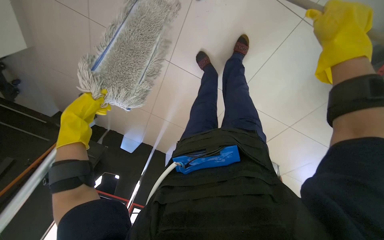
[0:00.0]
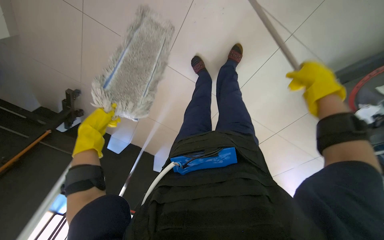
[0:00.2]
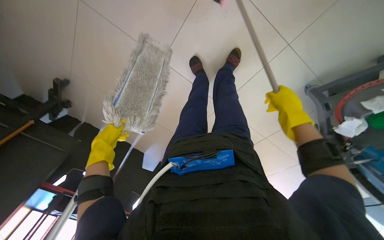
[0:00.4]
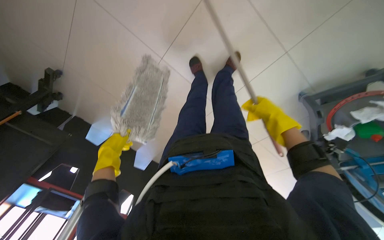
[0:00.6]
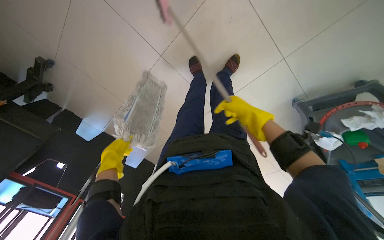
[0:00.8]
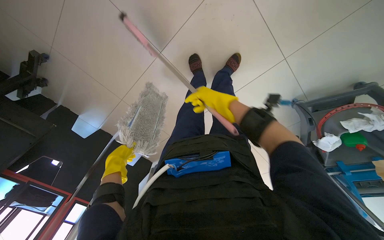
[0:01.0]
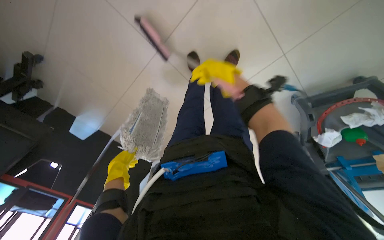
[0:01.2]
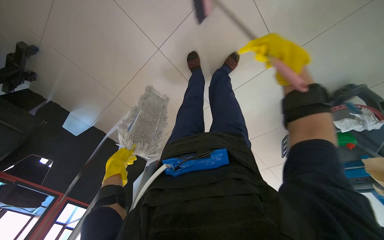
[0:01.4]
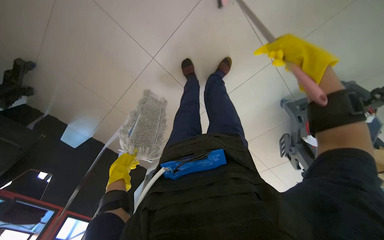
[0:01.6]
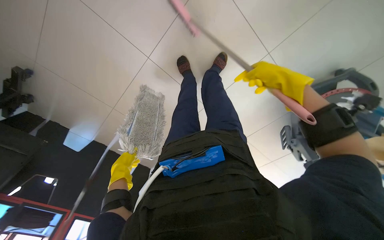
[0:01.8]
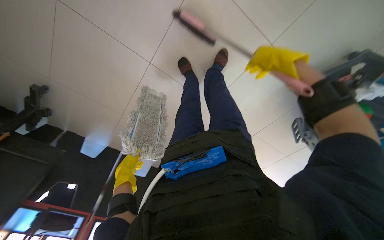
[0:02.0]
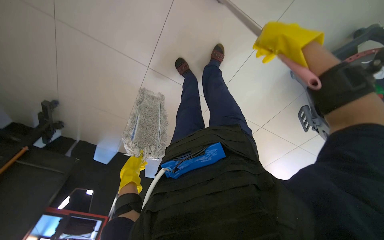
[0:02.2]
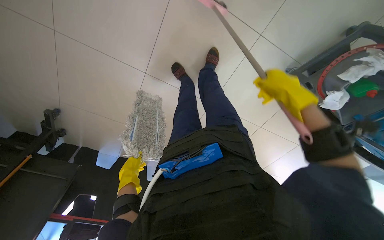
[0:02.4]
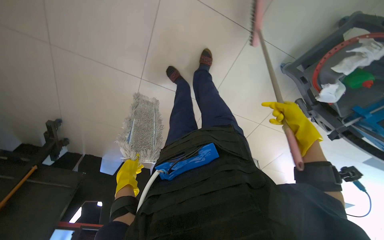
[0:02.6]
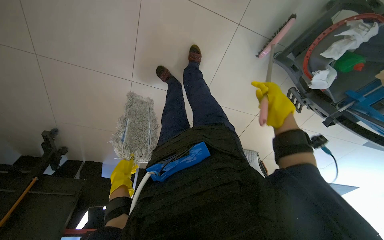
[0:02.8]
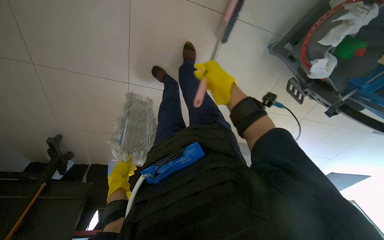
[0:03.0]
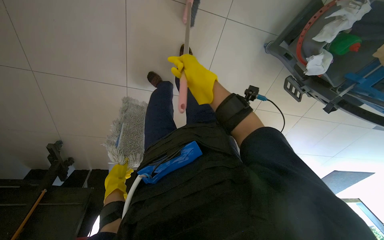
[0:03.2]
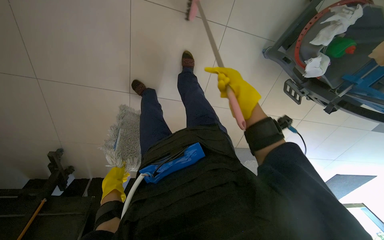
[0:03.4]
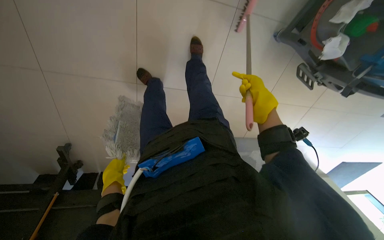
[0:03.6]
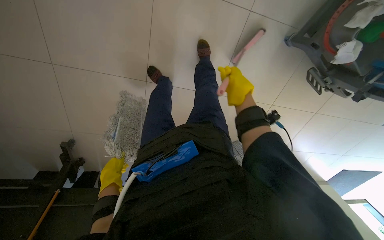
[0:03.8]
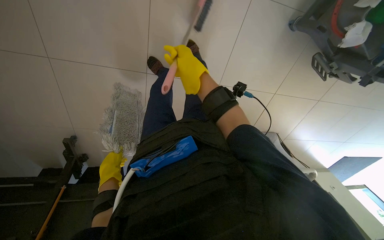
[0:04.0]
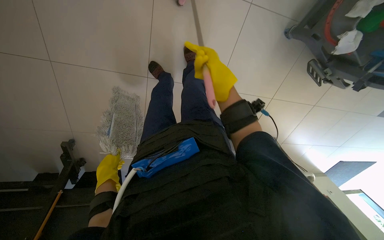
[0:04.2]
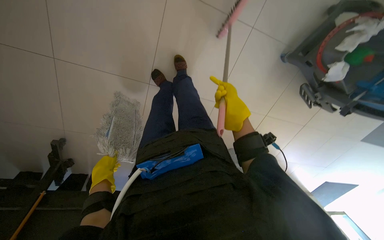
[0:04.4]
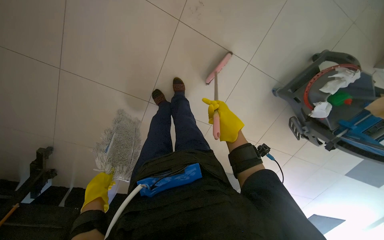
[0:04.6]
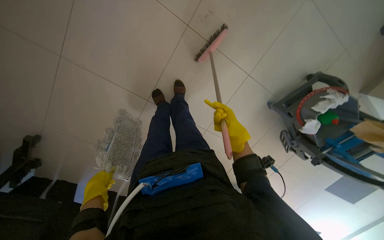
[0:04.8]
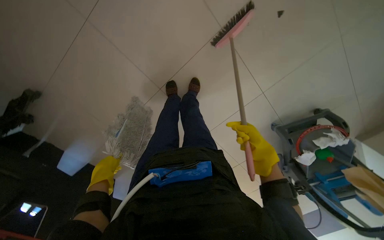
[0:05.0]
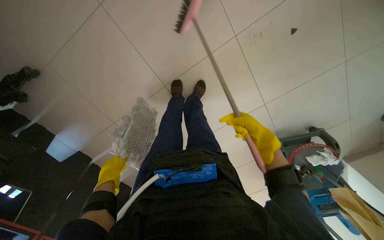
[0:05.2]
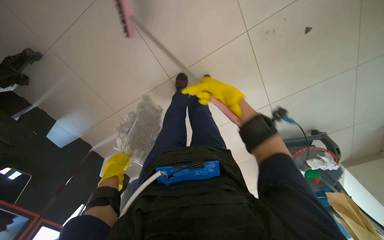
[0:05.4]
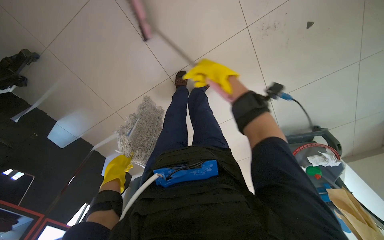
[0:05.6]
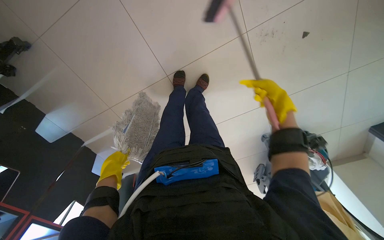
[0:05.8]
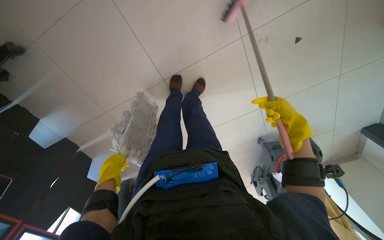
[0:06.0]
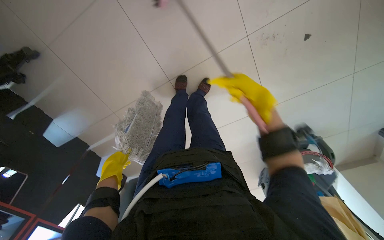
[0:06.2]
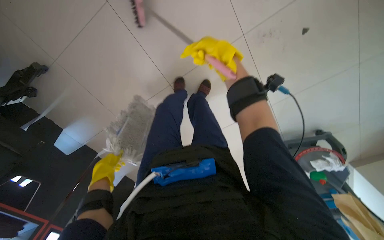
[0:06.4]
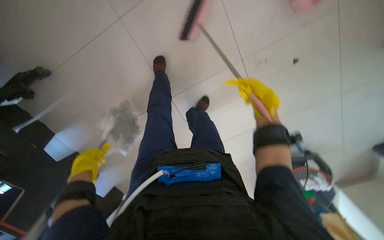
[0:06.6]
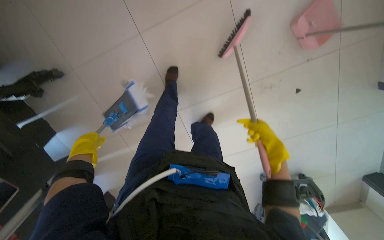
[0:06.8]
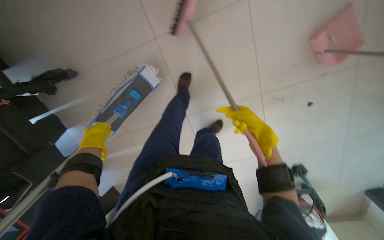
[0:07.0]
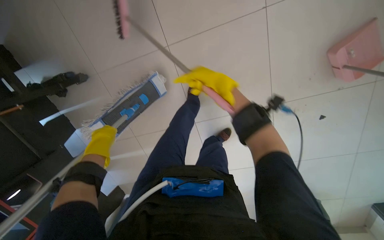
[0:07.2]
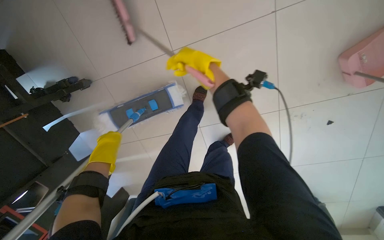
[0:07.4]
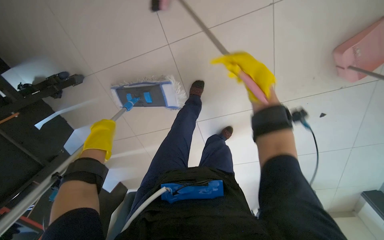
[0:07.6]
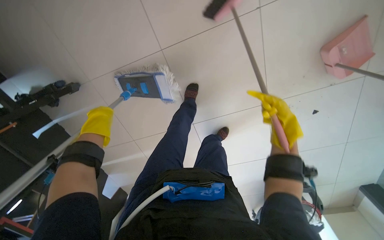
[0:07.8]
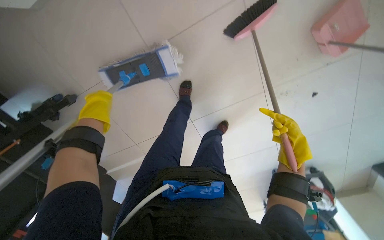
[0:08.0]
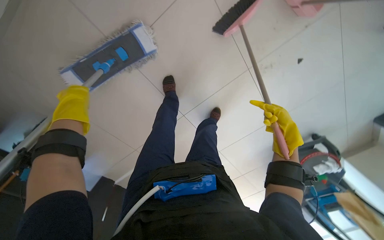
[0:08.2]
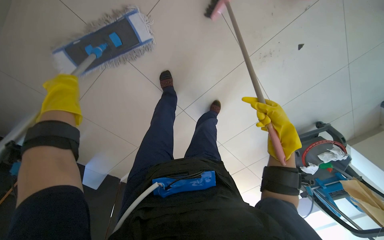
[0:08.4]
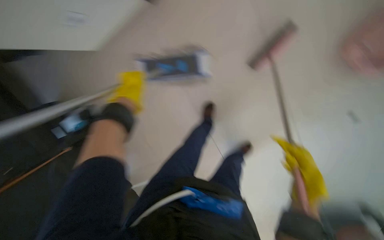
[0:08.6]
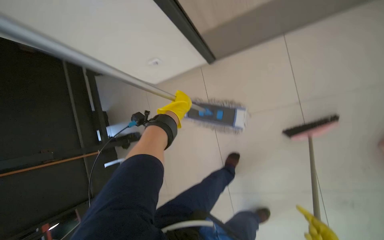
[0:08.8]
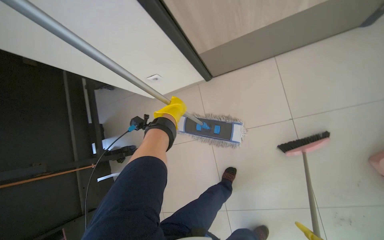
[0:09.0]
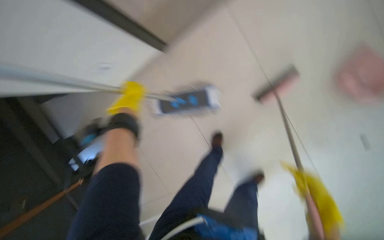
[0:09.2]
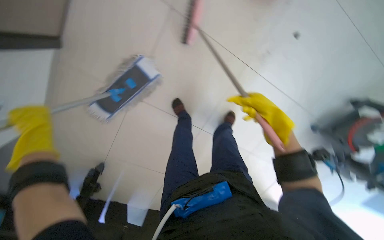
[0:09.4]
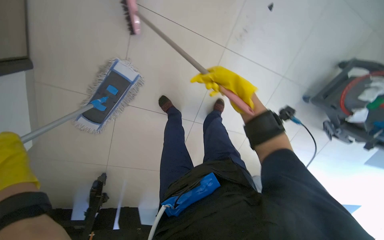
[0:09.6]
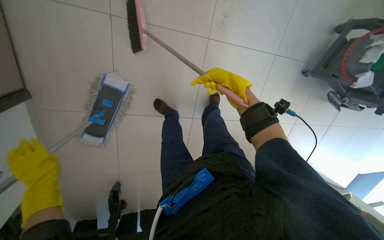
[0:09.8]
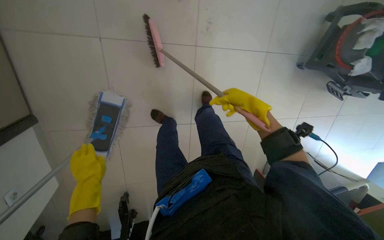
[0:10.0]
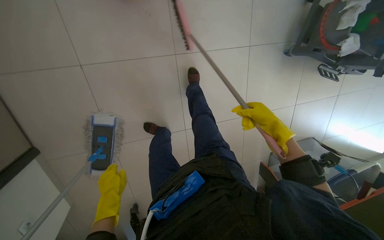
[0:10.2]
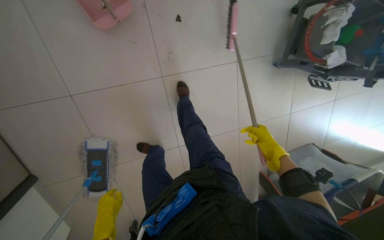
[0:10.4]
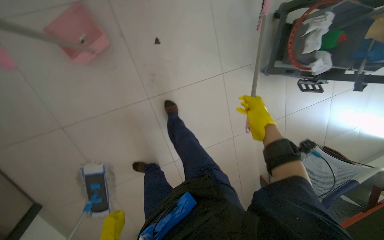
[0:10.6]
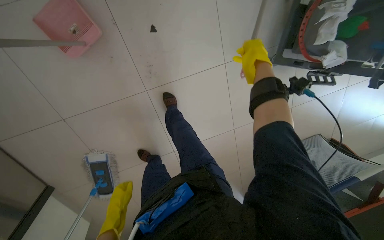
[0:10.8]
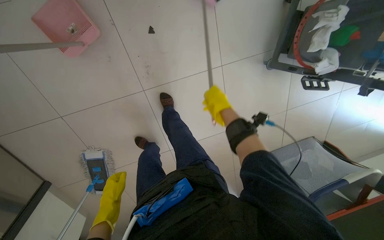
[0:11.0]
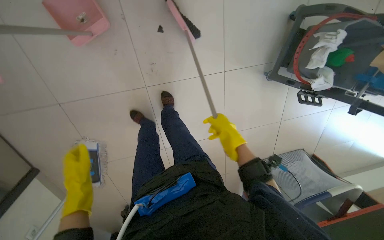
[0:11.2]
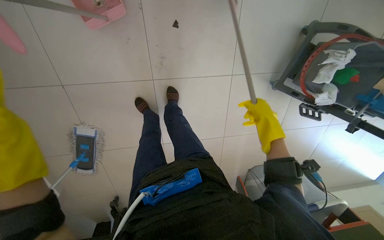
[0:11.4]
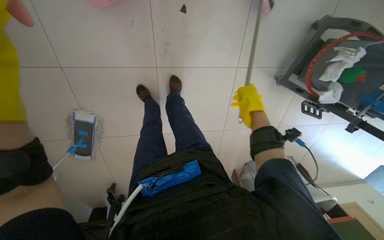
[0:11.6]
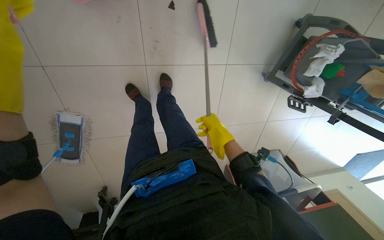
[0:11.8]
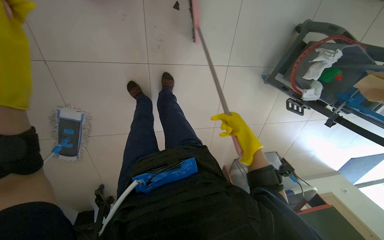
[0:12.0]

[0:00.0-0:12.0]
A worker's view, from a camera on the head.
Job: sweeping floor.
The whole recording: Sweeping the floor. The worker sweeps the floor using a broom and dustpan.
0:00.0 to 0:01.6: The right hand travels farther from the camera and back again, approximately 15 cm each way.
0:01.6 to 0:03.0: The scene rotates counterclockwise by approximately 25 degrees. The left hand shifts some 15 cm nearer to the camera, while the right hand heads farther from the camera, covering roughly 20 cm.
0:03.0 to 0:04.4: The right hand goes left and right, approximately 20 cm each way, reversing 3 times.
0:04.4 to 0:06.0: The view swings some 15 degrees to the right. The scene turns about 40 degrees clockwise in the picture.
0:06.0 to 0:07.6: The left hand goes about 30 cm to the left and up the picture. The right hand moves up and down the picture over some 25 cm, changing direction 2 times.
0:07.6 to 0:09.0: The left hand heads up the picture, covering roughly 60 cm.
0:09.0 to 0:10.4: The camera travels about 60 cm. The camera pitches downward, by some 25 degrees. Everything in view rotates some 90 degrees counterclockwise.
0:10.4 to 0:12.0: The view tips downward by about 15 degrees. The right hand moves up and down the picture over approximately 20 cm, changing direction 3 times.

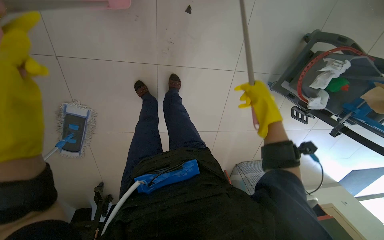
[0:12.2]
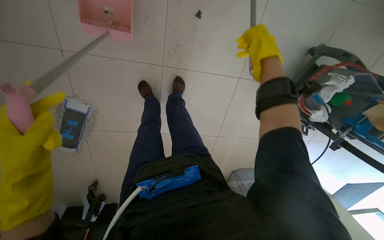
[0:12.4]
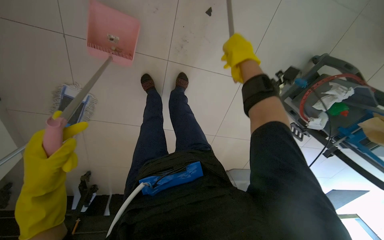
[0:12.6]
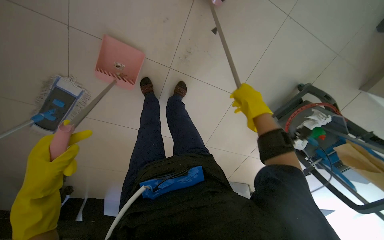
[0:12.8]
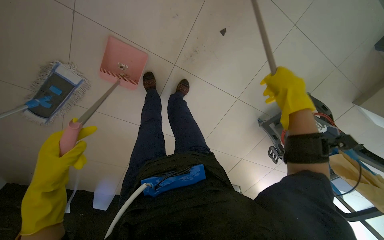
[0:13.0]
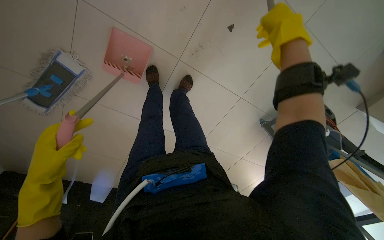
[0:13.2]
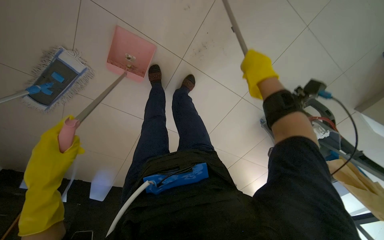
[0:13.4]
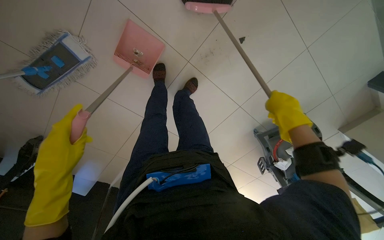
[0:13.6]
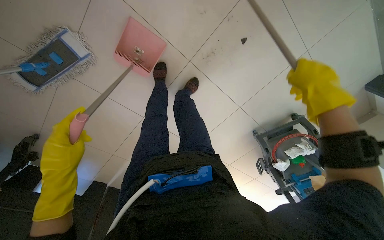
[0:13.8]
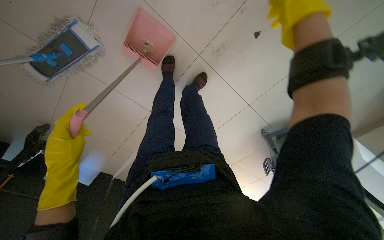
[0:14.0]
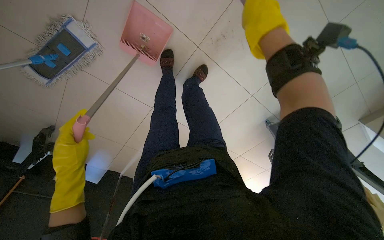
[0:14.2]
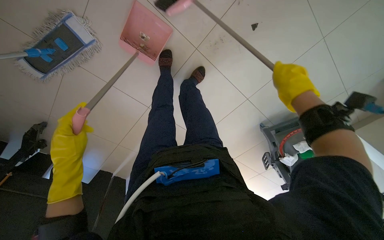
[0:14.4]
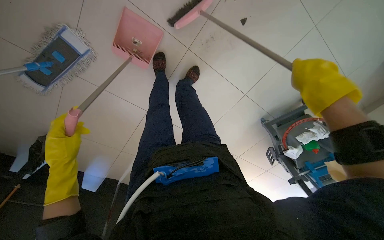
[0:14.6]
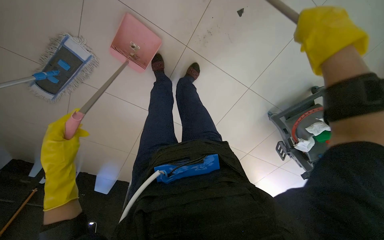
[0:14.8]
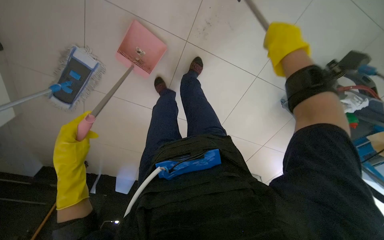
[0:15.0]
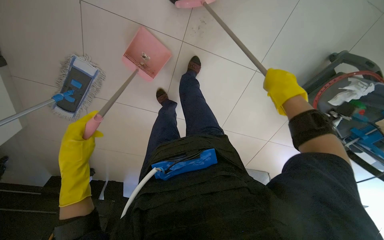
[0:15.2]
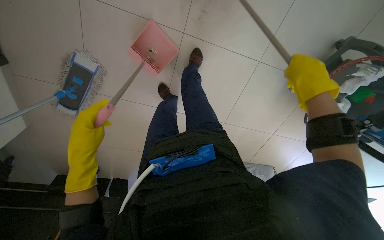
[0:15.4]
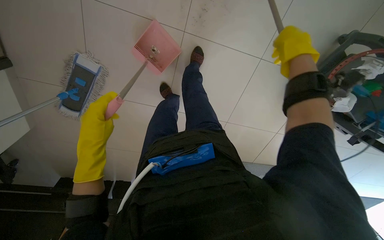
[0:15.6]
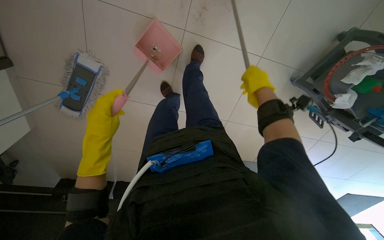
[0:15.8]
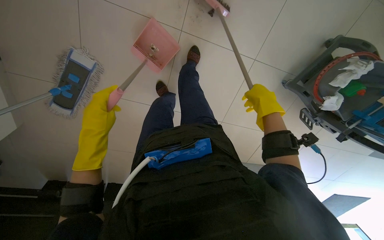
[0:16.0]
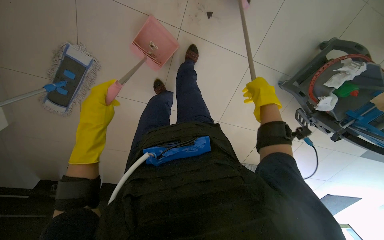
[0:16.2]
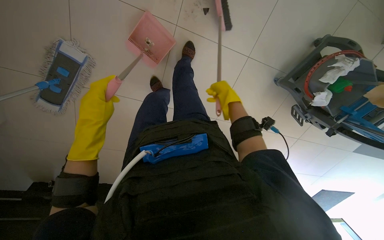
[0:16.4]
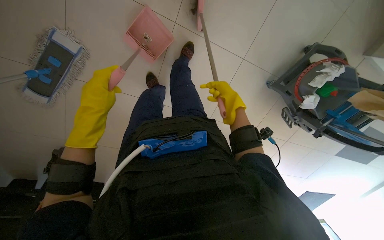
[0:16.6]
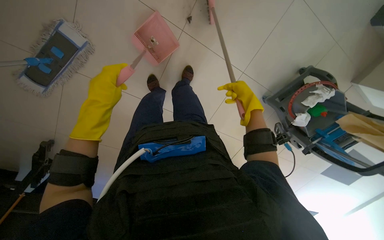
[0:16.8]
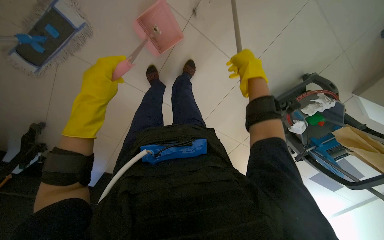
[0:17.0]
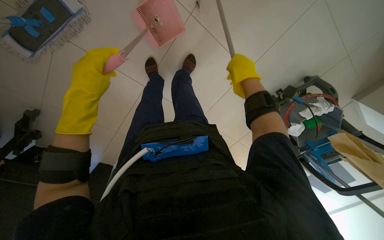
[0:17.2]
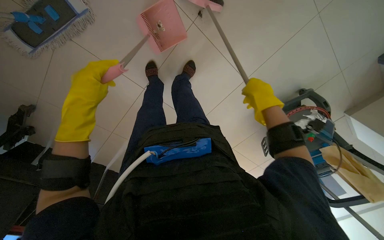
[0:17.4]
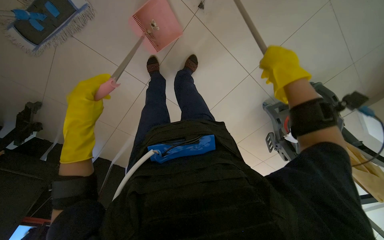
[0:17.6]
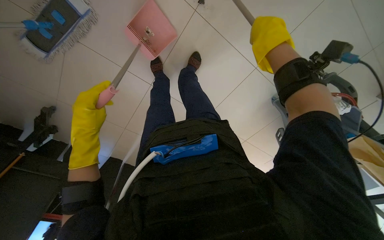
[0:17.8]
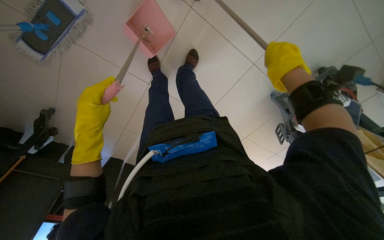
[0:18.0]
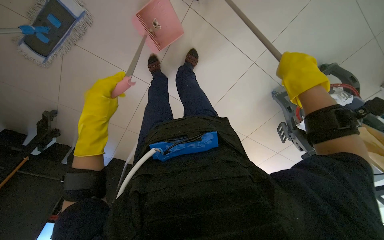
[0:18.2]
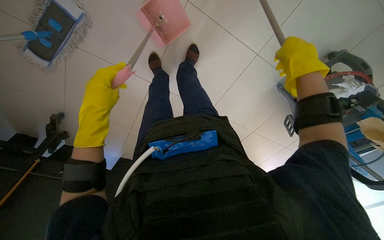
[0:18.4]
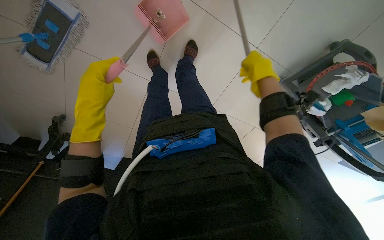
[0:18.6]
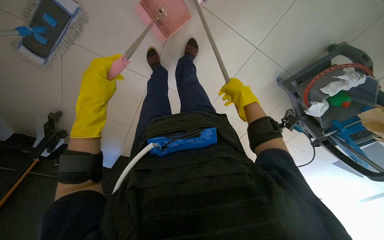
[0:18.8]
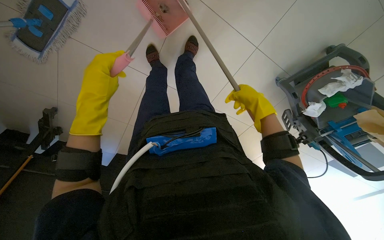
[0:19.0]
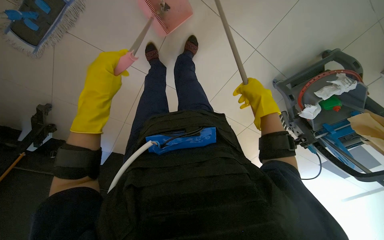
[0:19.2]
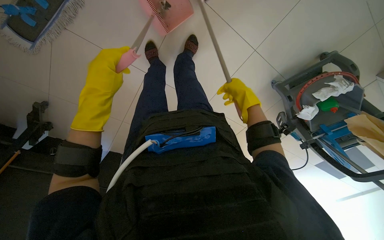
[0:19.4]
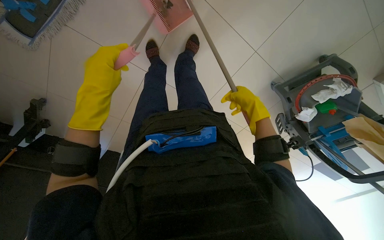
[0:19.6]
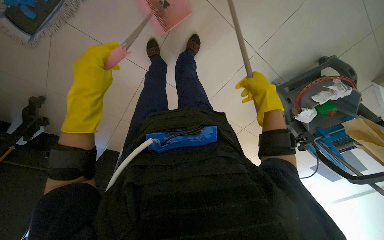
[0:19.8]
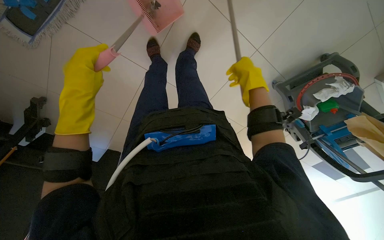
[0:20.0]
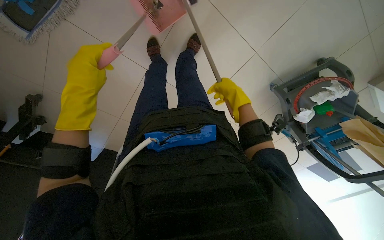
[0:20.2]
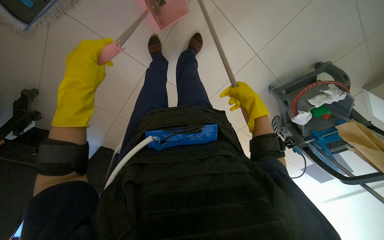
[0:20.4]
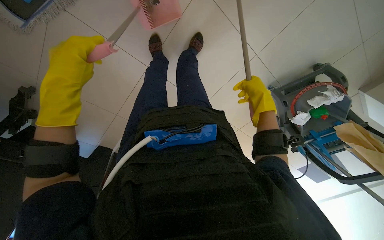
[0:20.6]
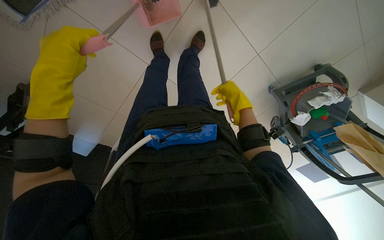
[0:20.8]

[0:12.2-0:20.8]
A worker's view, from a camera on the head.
Job: sweeping floor.
The whole recording: Sweeping the floor. The worker sweeps the floor using a broom and dustpan.
0:12.2 to 0:13.6: The camera is aimed about 15 degrees further to the right. Everything in view rotates about 30 degrees clockwise. The right hand moves roughly 20 cm nearer to the camera and comes back.
0:13.6 to 0:15.0: The right hand swings nearer and farther, roughly 15 cm each way, with 3 reversals.
0:15.0 to 0:16.6: The right hand swings nearer and farther, roughly 15 cm each way, with 2 reversals; the left hand shifts roughly 10 cm up the picture.
0:16.6 to 0:18.0: The right hand travels to the right and up the picture by approximately 20 cm, while the left hand moves down the picture, about 10 cm.
0:18.0 to 0:19.4: The left hand goes approximately 10 cm up the picture. Meanwhile the right hand is displaced down the picture and to the left by approximately 15 cm.
0:19.4 to 0:20.8: The left hand moves to the left, about 10 cm.
